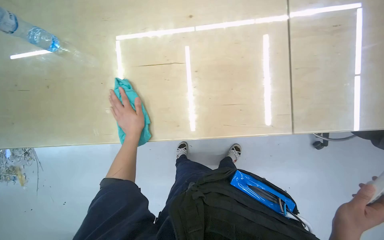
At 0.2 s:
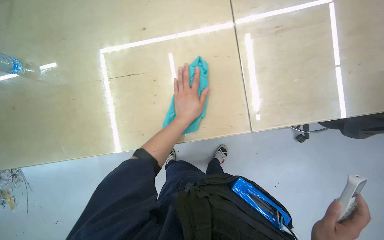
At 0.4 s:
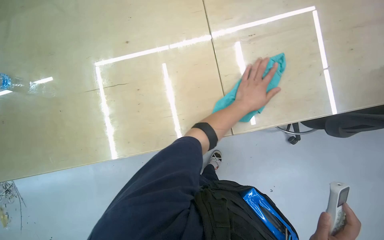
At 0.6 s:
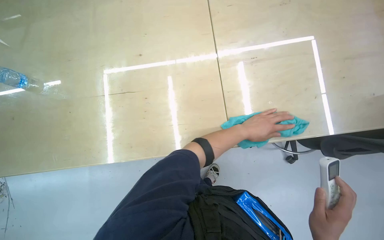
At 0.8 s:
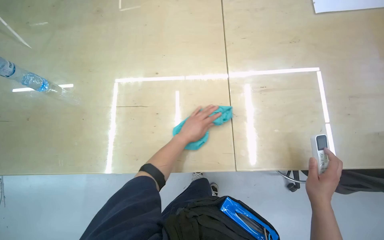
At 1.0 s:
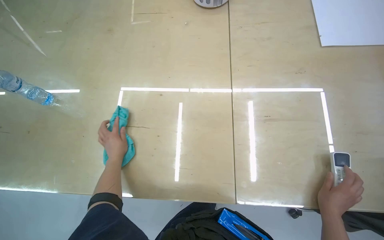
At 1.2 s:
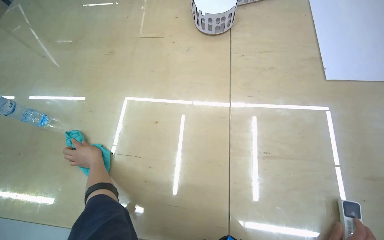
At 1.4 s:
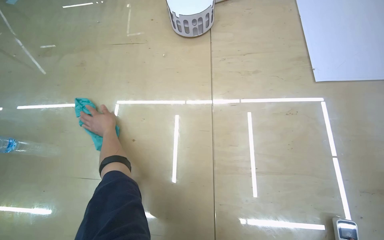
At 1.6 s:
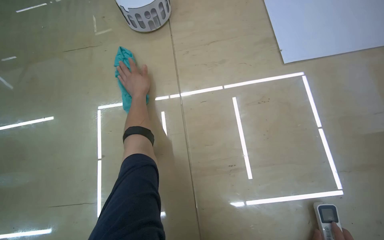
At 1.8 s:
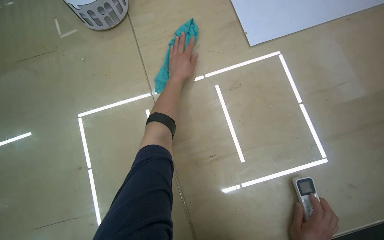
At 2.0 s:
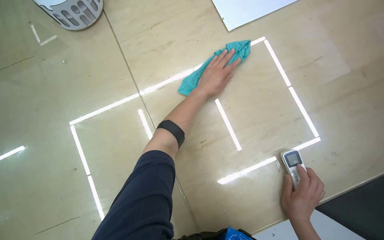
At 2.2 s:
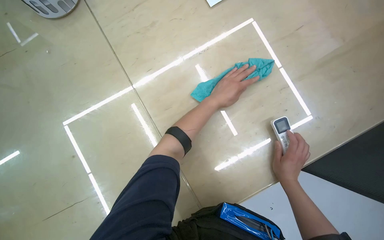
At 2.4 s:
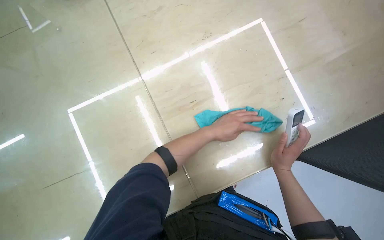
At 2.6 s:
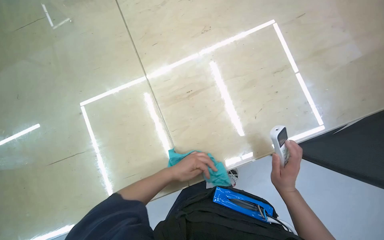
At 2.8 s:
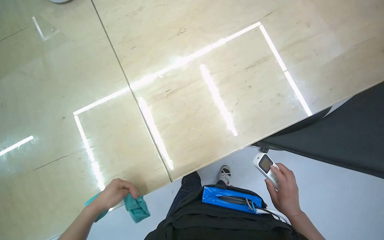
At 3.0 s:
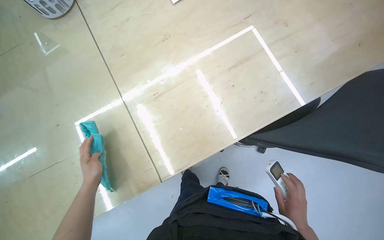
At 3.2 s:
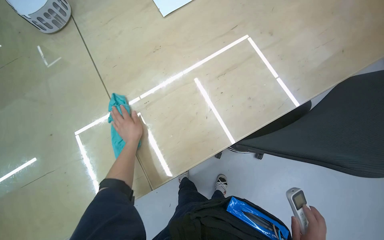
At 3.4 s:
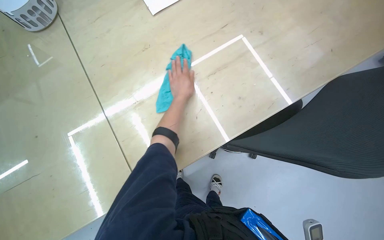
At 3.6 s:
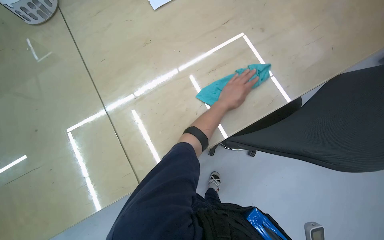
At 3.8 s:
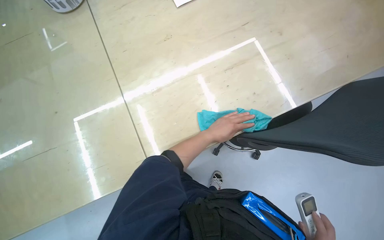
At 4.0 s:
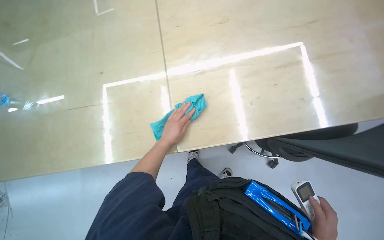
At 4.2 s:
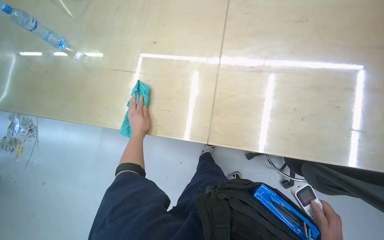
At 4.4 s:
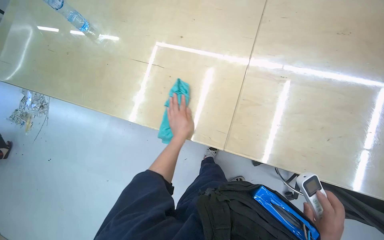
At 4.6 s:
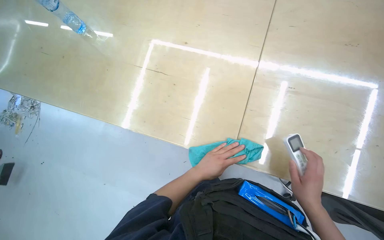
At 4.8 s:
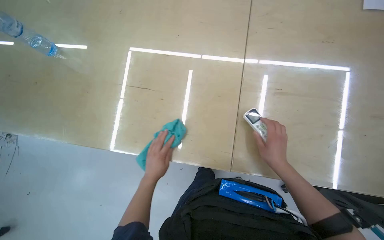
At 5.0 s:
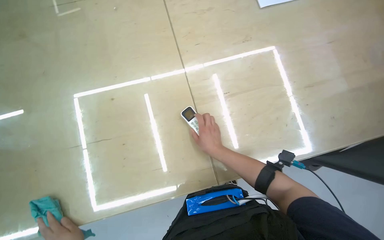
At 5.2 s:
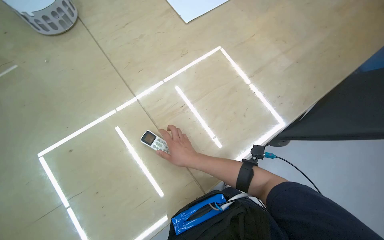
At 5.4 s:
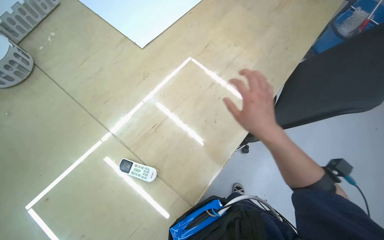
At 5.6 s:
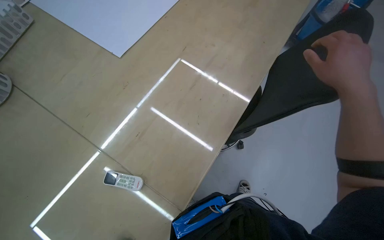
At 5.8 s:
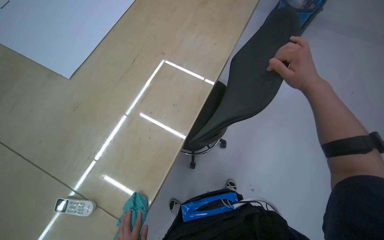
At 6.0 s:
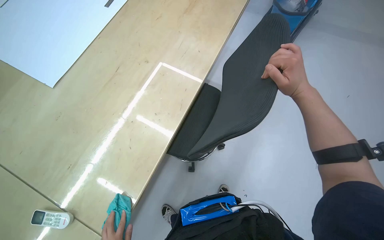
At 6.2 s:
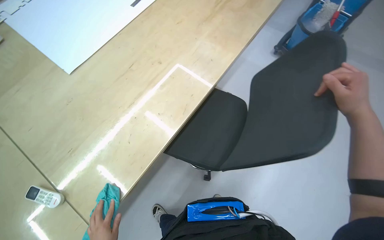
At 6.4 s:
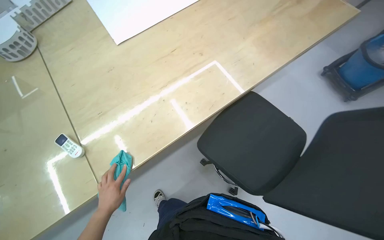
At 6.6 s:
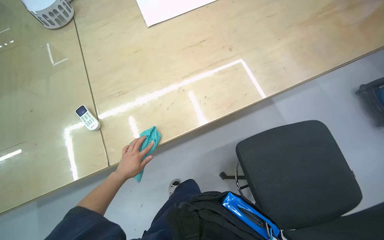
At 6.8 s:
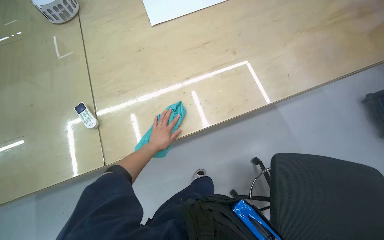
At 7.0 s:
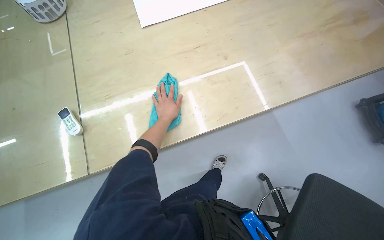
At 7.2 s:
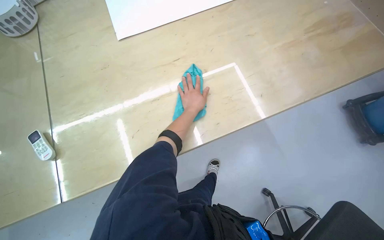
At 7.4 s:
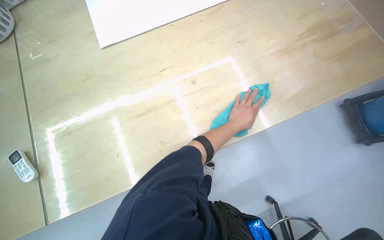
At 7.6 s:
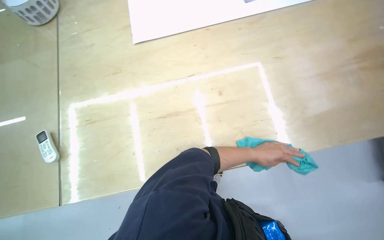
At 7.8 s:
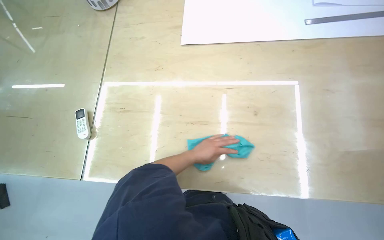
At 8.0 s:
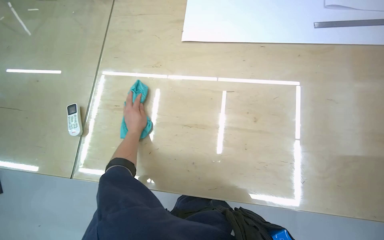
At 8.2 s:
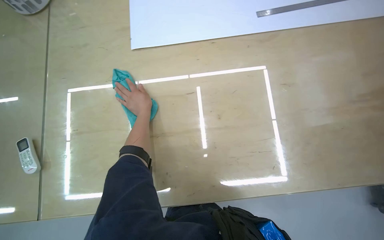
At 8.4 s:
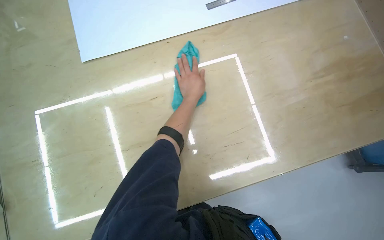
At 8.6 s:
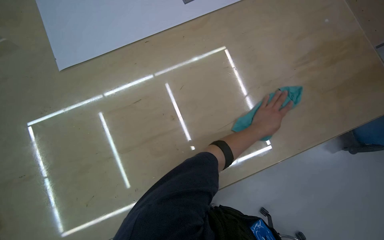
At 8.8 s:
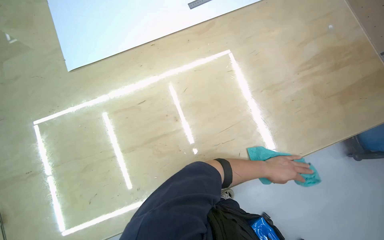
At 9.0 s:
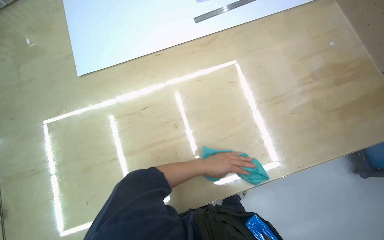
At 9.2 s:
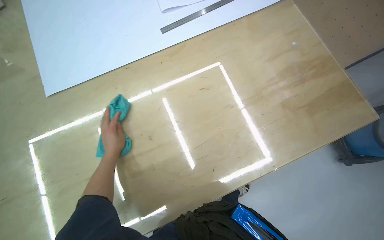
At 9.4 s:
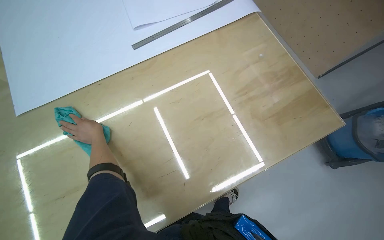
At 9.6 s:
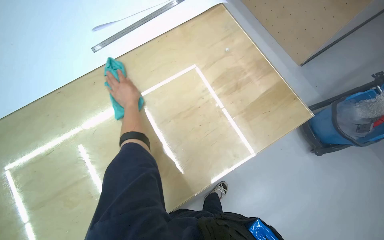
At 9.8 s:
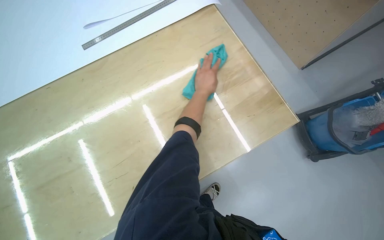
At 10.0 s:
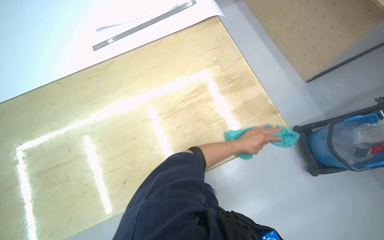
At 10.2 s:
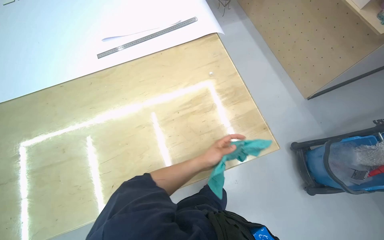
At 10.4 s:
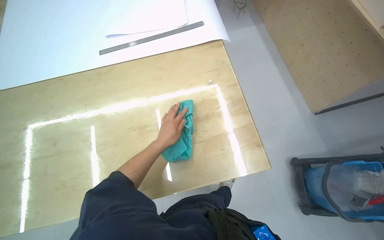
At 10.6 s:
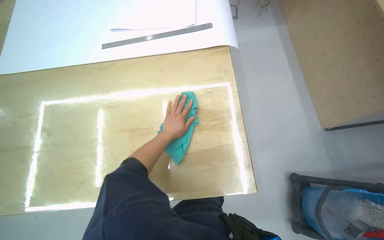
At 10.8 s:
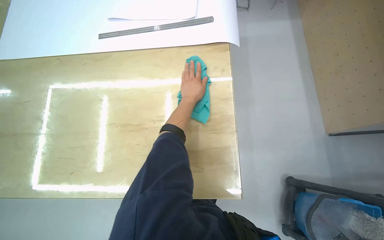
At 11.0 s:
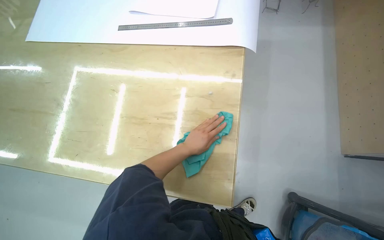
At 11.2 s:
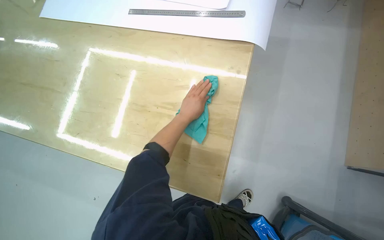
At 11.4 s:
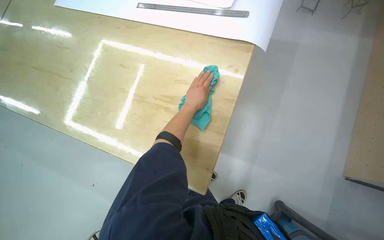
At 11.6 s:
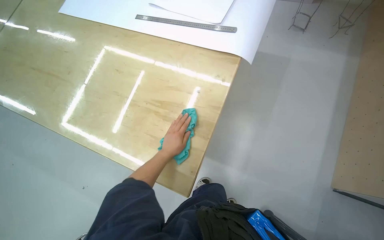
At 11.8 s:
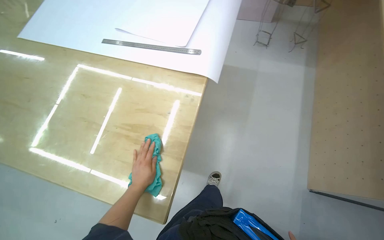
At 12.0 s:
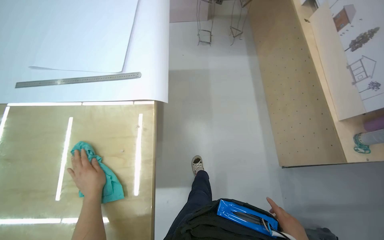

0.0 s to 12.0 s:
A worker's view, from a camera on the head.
Job: wiping surfaces.
The whole recording: Wiping surfaces with a cloth. The worker wipes various surfaces on the desk, including a laptop, mouse, and the tabletop, using a cloth.
3.0 to 4.4 s: The left hand swings left and right, roughly 40 cm each way, with 2 reversals.
4.4 to 6.0 s: The wearer looks roughly 65 degrees further to the right.
6.0 to 7.6 s: The wearer's head swings approximately 40 degrees to the left.
10.4 to 12.0 s: The left hand swings up and down the picture, about 30 cm each way, with 3 reversals.

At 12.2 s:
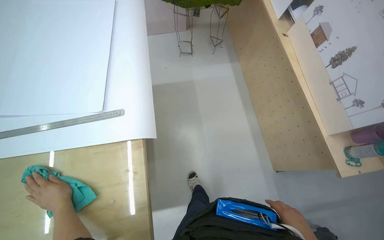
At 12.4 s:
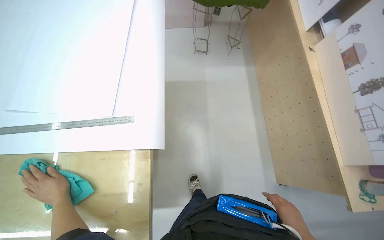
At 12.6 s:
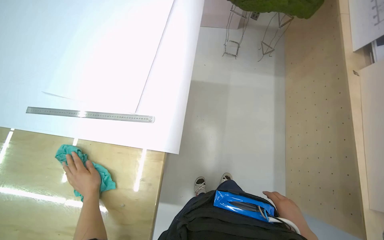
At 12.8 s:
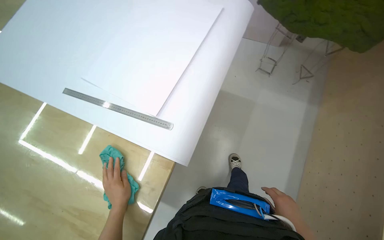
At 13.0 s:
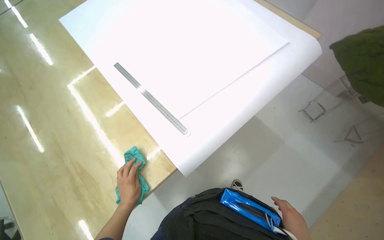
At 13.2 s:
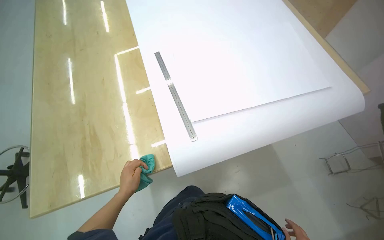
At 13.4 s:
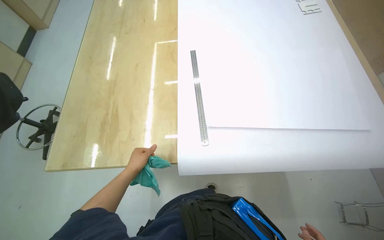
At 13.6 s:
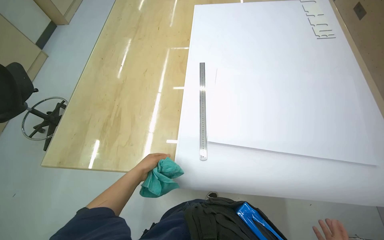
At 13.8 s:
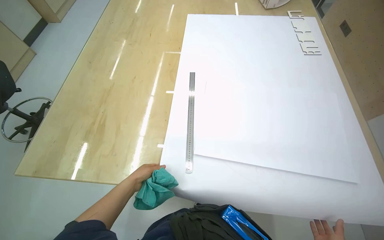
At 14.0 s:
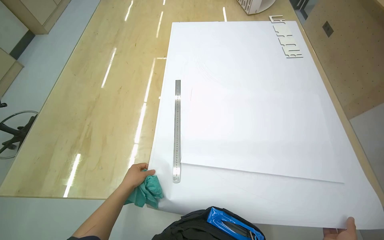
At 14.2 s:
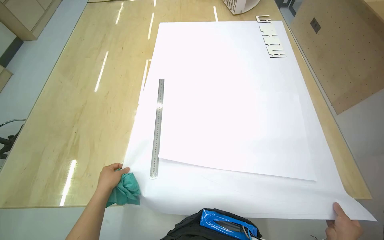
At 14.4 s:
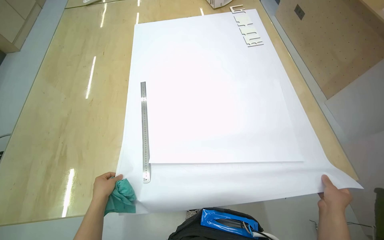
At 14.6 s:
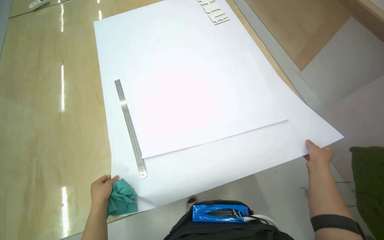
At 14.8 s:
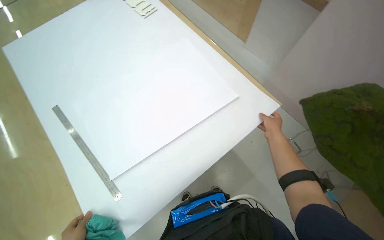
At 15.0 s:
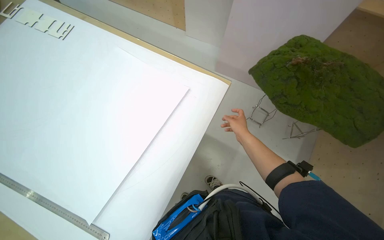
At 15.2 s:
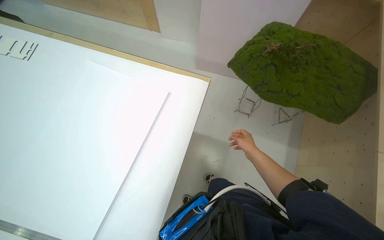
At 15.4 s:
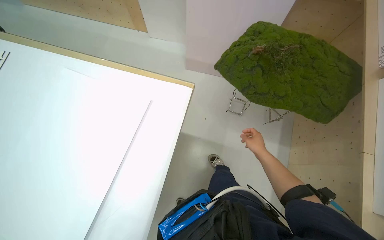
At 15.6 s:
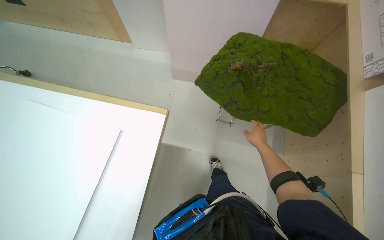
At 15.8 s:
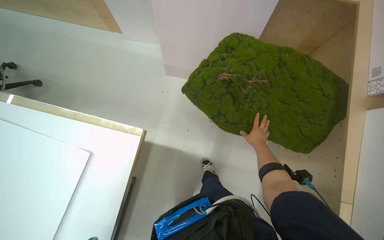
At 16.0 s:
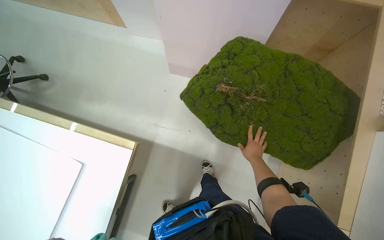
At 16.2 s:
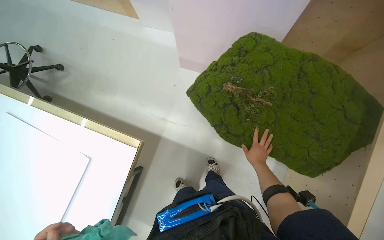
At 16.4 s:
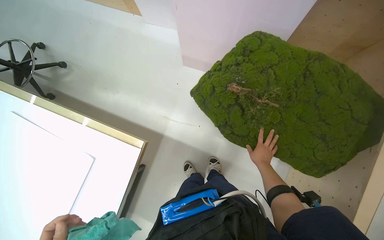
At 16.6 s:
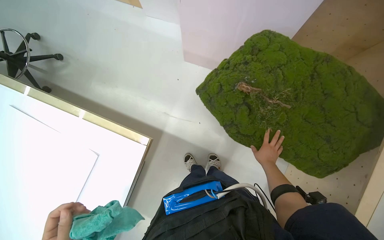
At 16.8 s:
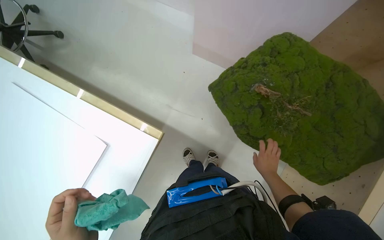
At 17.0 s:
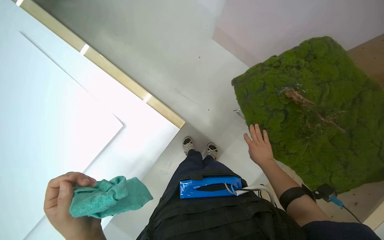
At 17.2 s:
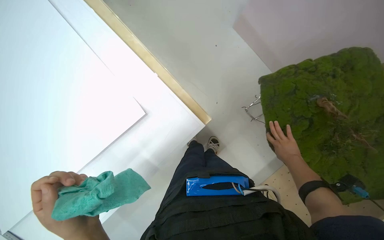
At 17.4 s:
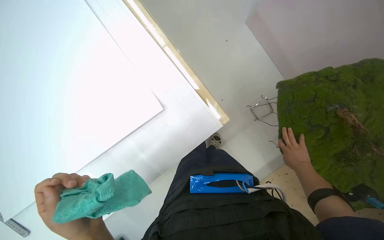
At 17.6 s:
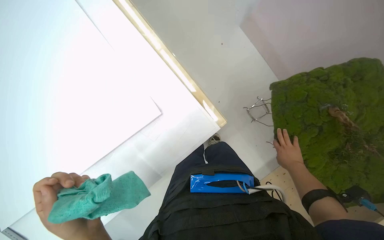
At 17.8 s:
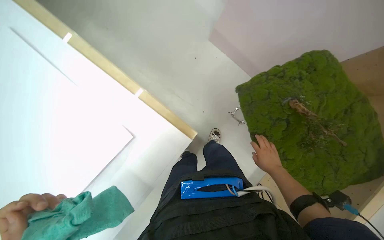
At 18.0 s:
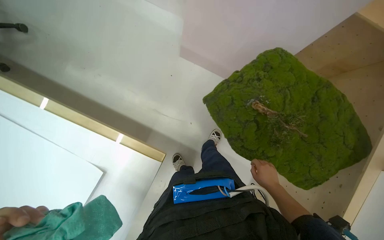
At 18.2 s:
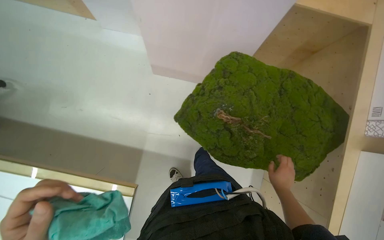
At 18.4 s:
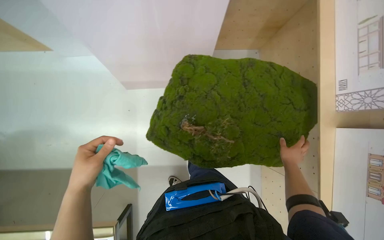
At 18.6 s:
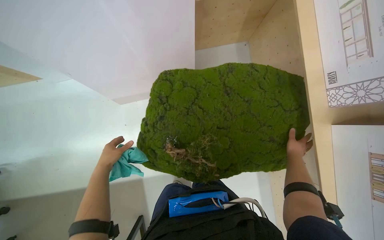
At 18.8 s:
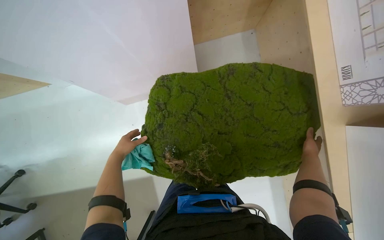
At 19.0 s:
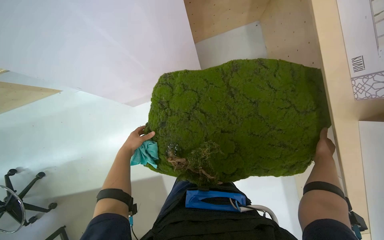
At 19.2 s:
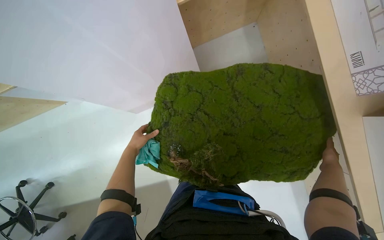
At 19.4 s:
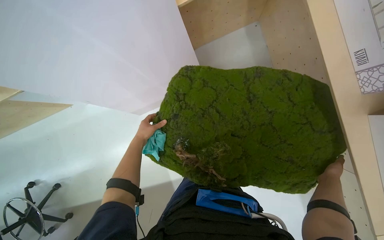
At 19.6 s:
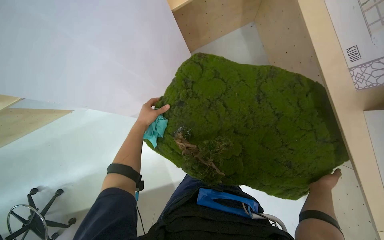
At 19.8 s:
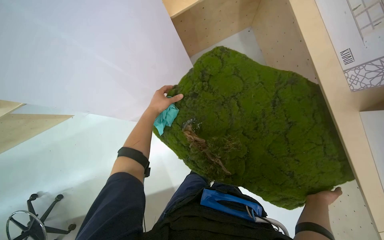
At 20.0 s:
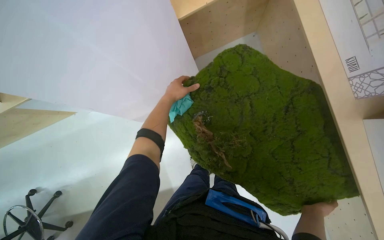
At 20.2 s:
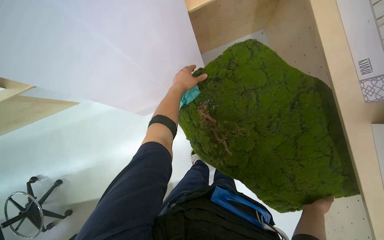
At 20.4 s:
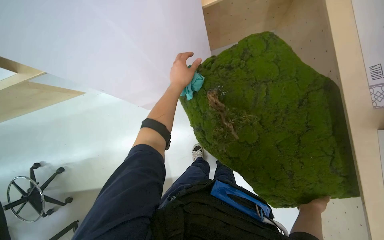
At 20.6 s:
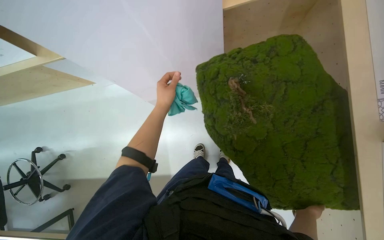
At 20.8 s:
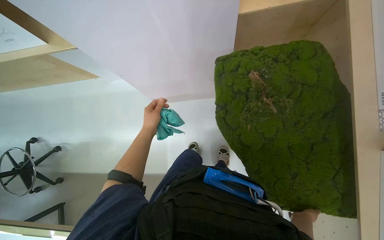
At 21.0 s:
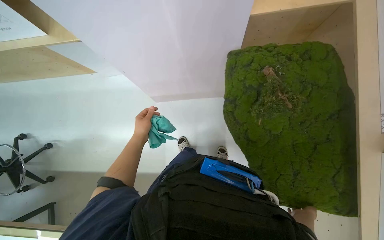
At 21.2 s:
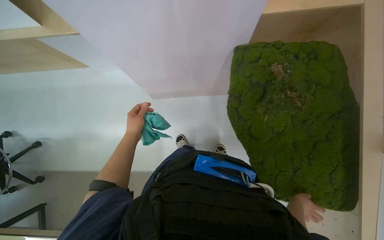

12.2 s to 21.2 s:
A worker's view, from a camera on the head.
Job: wiping surfaces.
The whole recording: Wiping surfaces with a cloth. The worker wipes various surfaces on the desk, including a laptop, mouse, and the tabletop, using a cloth.
12.2 to 13.8 s: The wearer looks about 80 degrees further to the left.
13.8 to 15.2 s: The wearer's head swings about 75 degrees to the right.
15.2 to 16.6 s: The head travels roughly 50 cm. The view tips downward by about 15 degrees.
19.8 to 21.2 s: The camera is carried some 40 cm. Everything in view rotates approximately 45 degrees clockwise.
